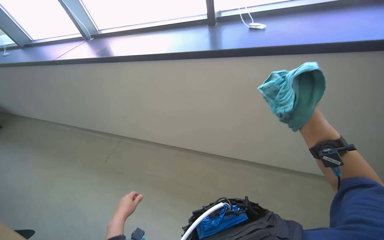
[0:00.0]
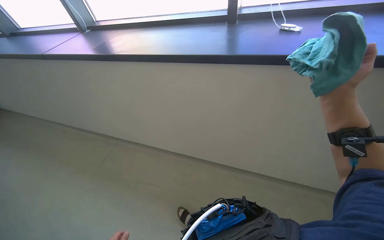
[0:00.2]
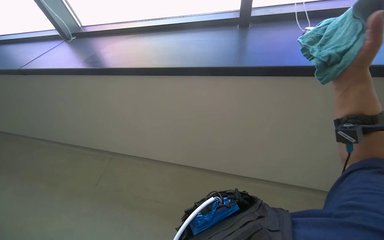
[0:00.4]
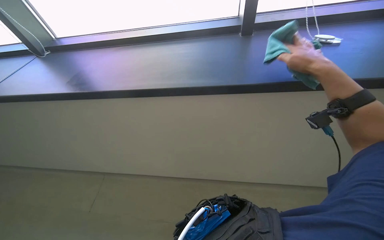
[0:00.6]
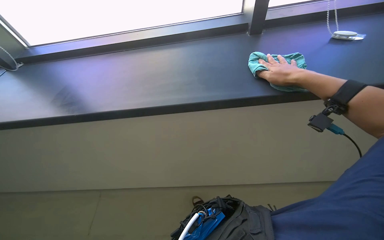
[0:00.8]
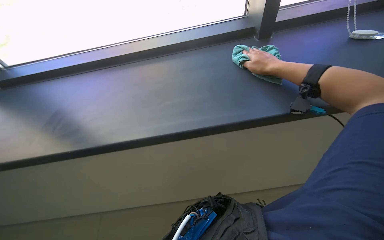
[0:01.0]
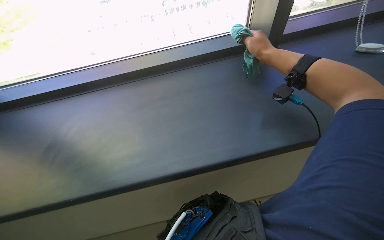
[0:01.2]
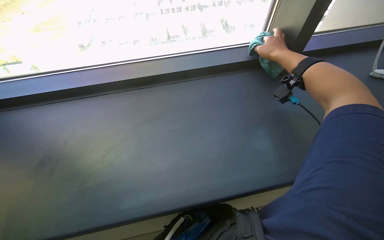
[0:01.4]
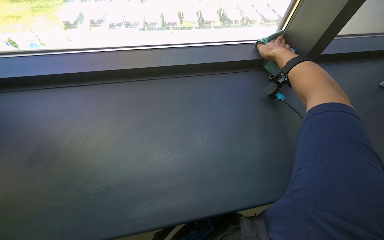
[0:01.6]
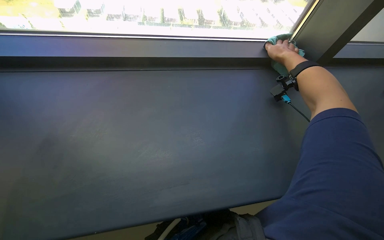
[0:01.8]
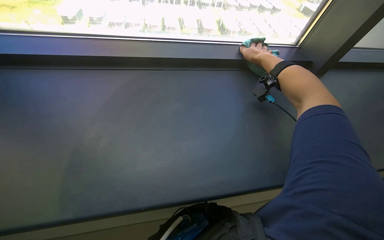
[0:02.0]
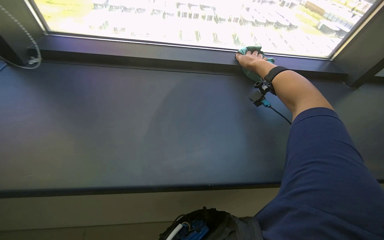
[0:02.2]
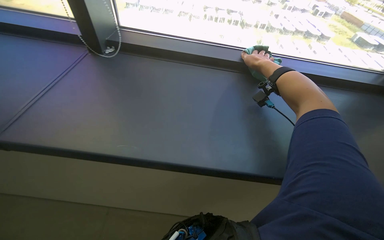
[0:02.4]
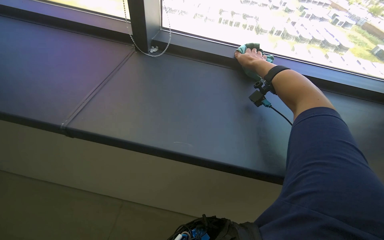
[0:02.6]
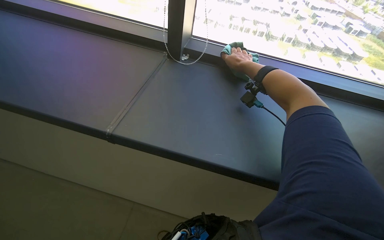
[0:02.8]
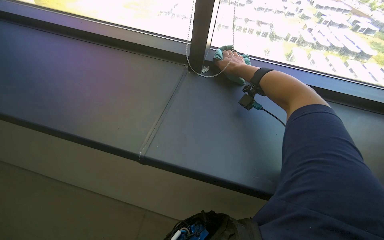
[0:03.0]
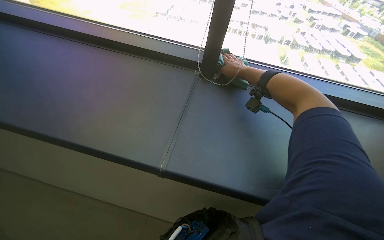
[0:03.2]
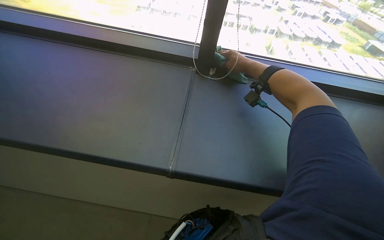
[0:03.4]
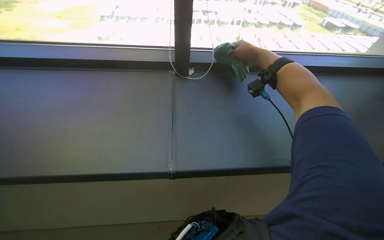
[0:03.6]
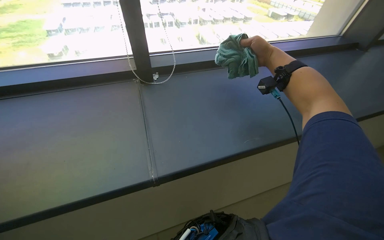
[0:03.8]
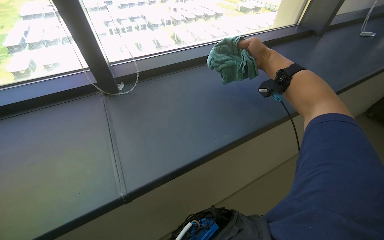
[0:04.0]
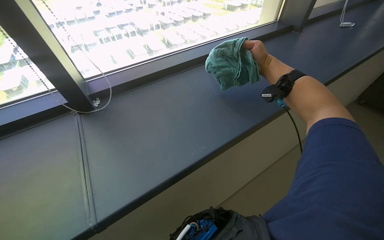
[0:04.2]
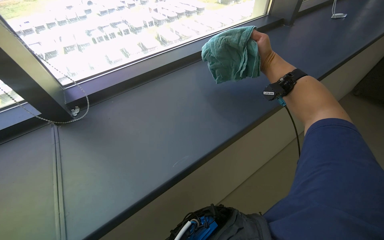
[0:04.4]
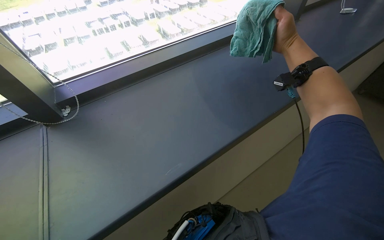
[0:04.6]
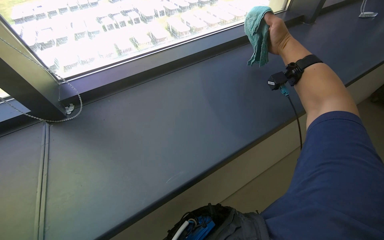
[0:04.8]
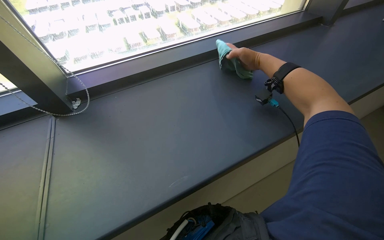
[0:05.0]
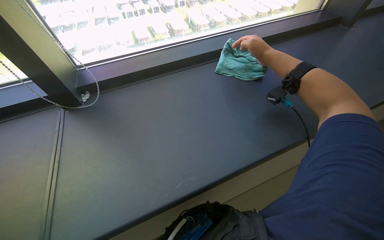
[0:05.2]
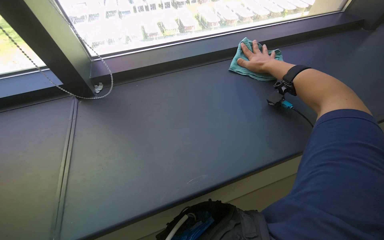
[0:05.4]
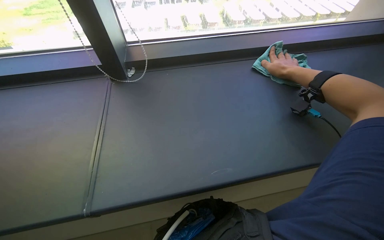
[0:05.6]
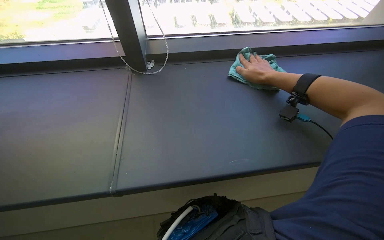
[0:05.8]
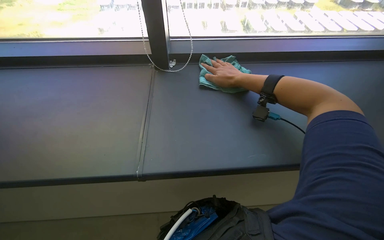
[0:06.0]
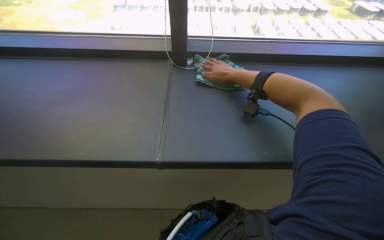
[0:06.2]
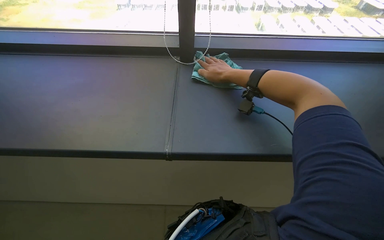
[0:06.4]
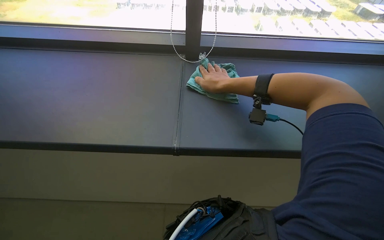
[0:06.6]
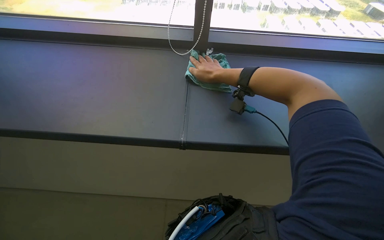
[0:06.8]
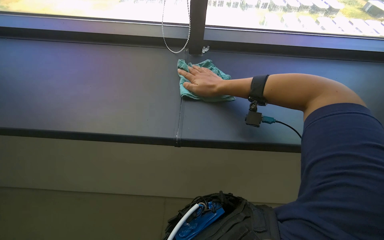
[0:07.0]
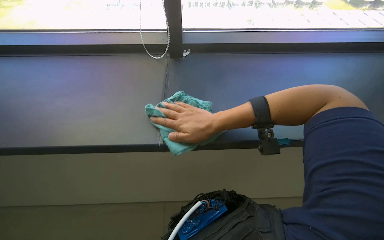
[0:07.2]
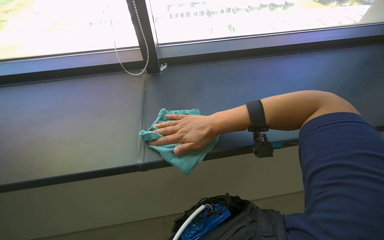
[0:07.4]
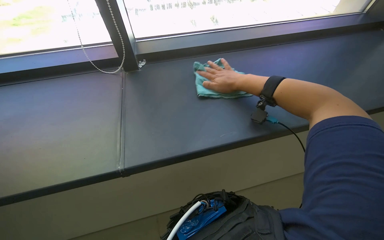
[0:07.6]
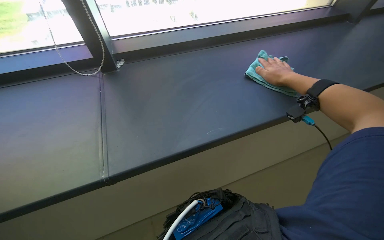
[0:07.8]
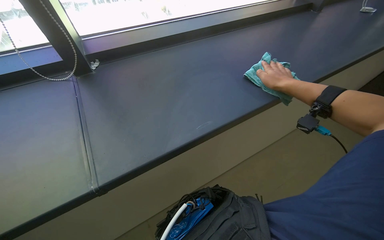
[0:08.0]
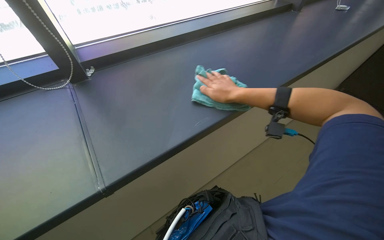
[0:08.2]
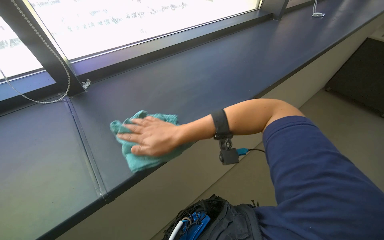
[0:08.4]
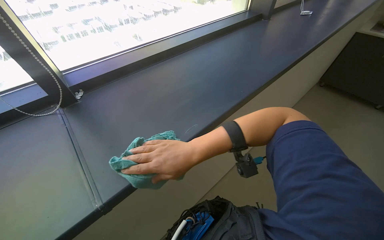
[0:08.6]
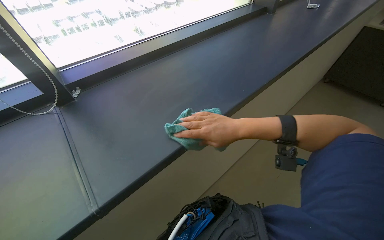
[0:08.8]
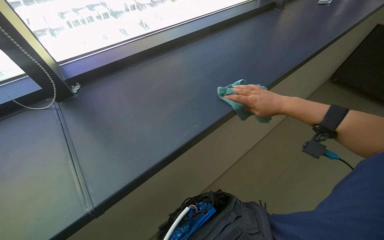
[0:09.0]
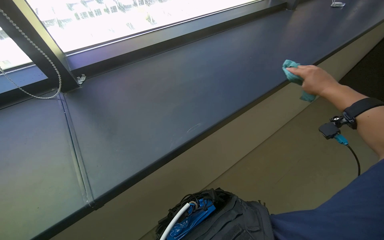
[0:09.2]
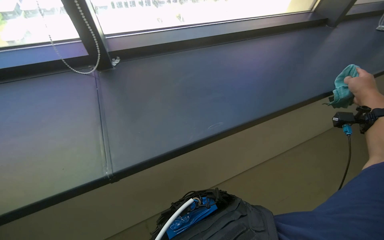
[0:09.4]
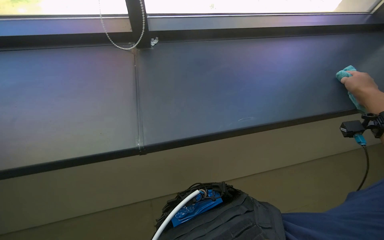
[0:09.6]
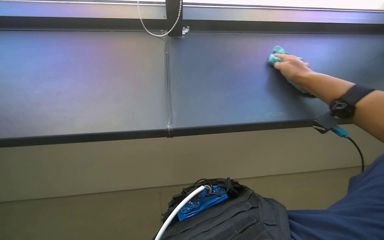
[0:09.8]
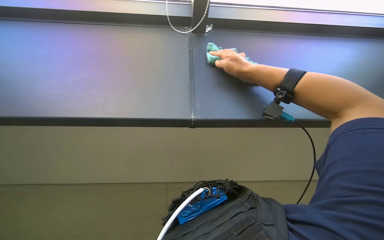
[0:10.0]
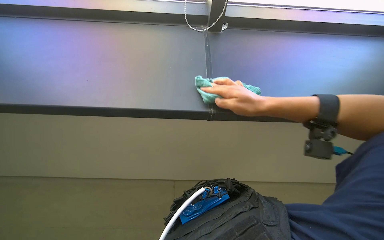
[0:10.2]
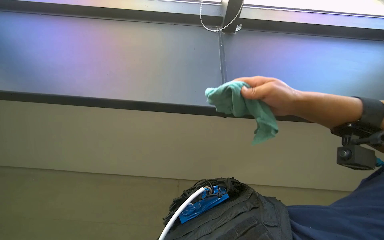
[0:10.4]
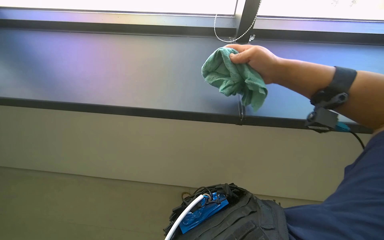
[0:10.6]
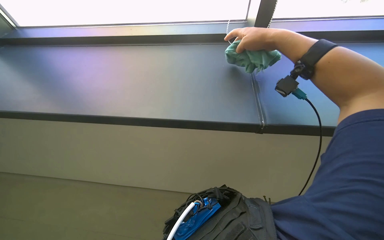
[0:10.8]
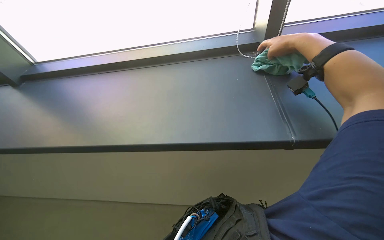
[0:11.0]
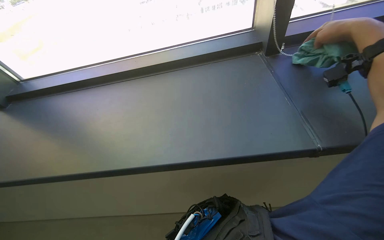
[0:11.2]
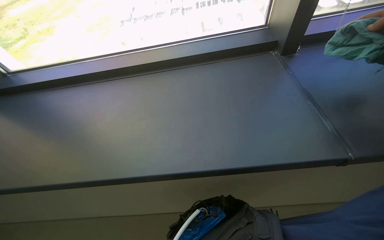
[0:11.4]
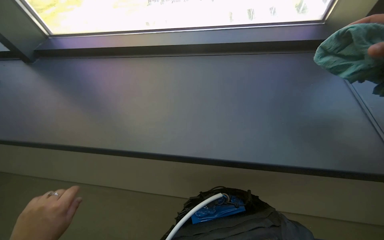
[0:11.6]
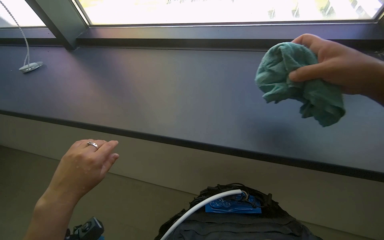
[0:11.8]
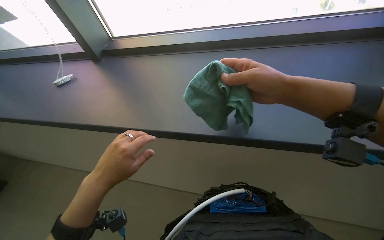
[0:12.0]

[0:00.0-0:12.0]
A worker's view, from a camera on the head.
Job: cleaning windows.
The whole recording: Wiping window sill. The worker rinses and wrings a cleaning cloth, then wipes the window sill.
0:07.6 to 0:09.0: The right hand goes left and right, about 35 cm each way, reversing 2 times.
0:09.0 to 0:10.4: The wearer's head swings about 55 degrees to the left. The view tips downward by roughly 10 degrees.

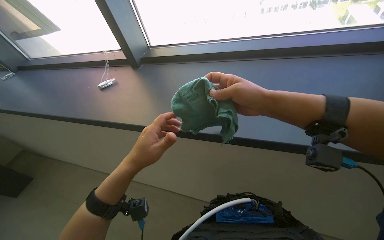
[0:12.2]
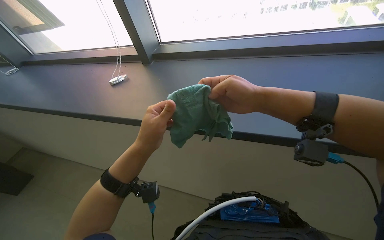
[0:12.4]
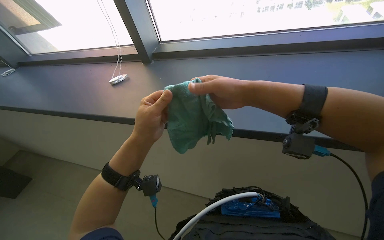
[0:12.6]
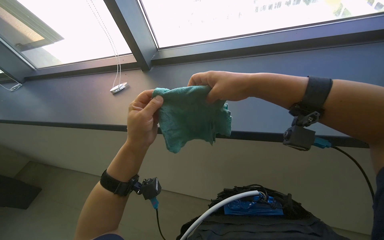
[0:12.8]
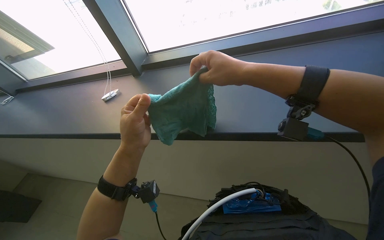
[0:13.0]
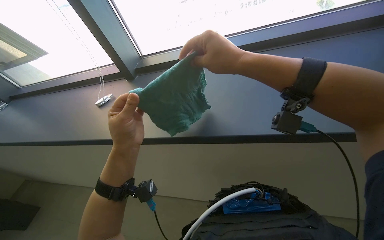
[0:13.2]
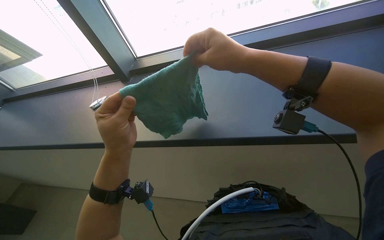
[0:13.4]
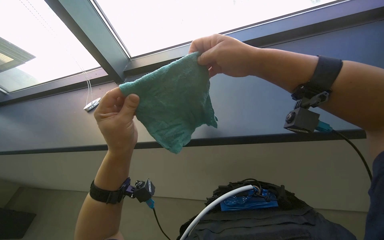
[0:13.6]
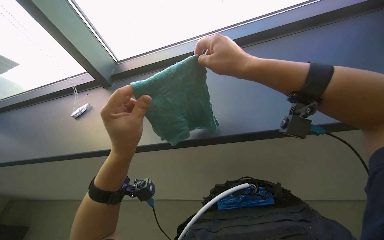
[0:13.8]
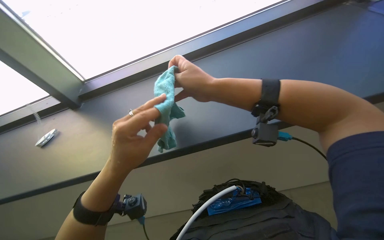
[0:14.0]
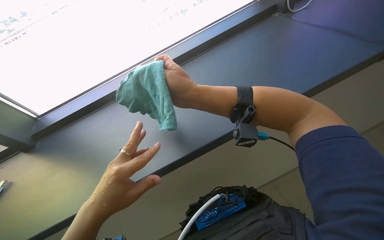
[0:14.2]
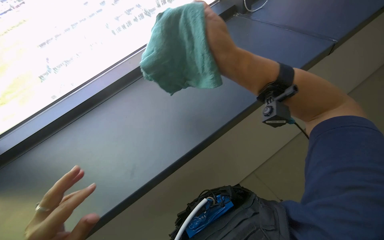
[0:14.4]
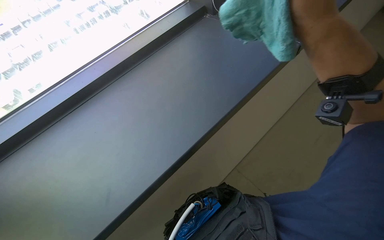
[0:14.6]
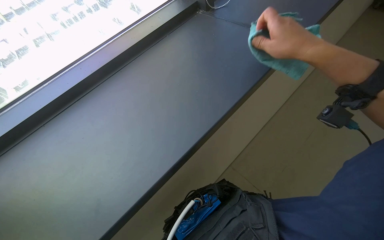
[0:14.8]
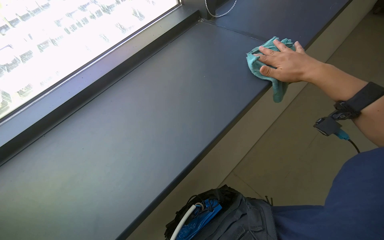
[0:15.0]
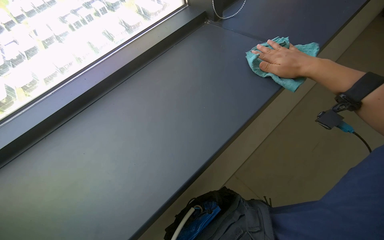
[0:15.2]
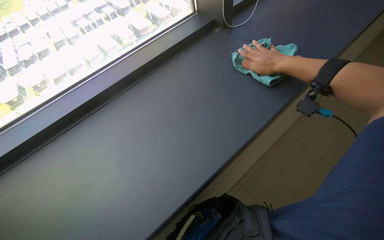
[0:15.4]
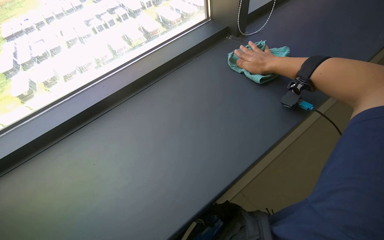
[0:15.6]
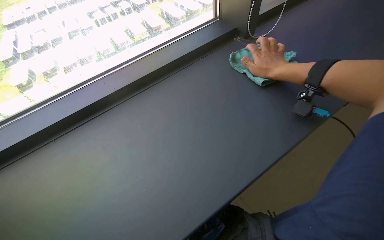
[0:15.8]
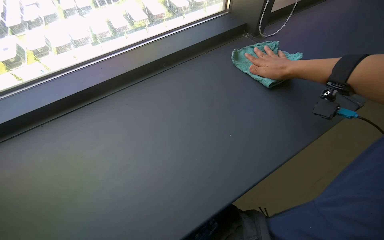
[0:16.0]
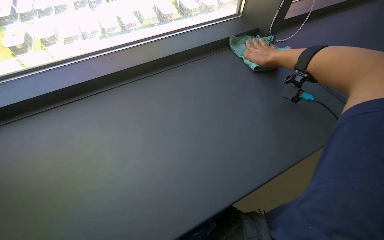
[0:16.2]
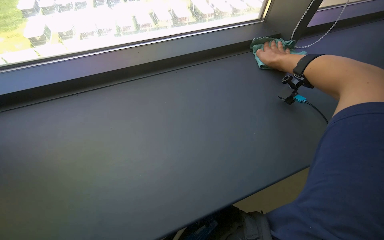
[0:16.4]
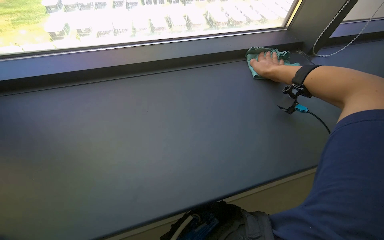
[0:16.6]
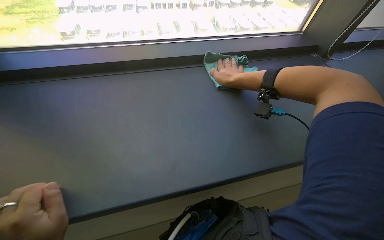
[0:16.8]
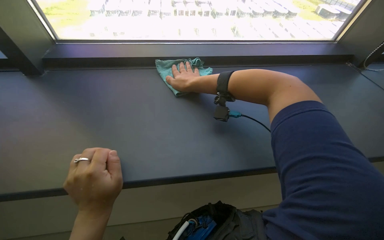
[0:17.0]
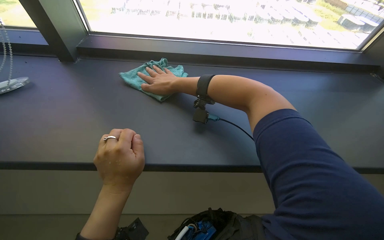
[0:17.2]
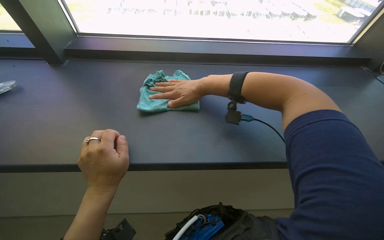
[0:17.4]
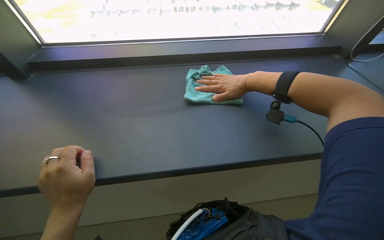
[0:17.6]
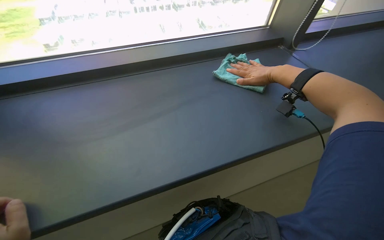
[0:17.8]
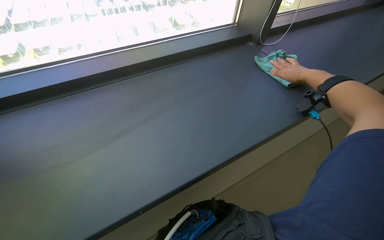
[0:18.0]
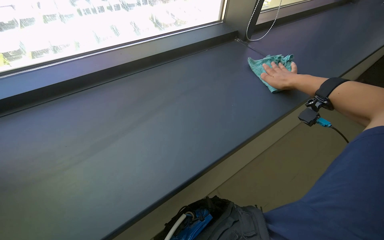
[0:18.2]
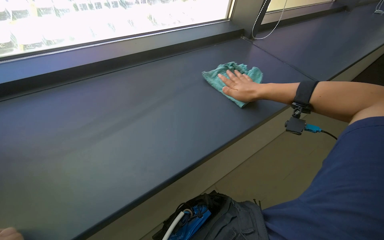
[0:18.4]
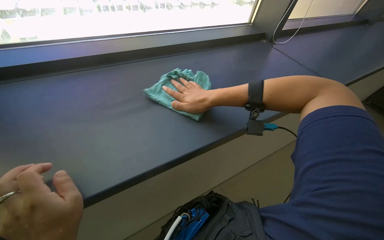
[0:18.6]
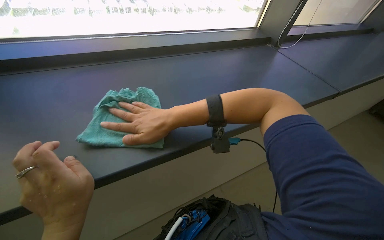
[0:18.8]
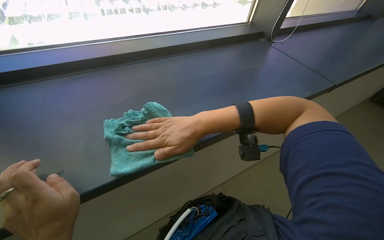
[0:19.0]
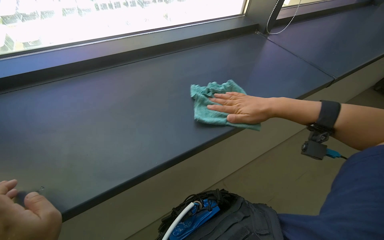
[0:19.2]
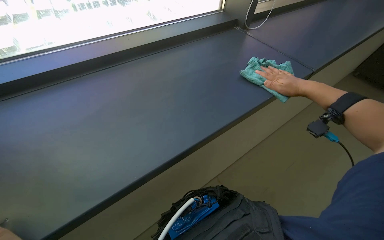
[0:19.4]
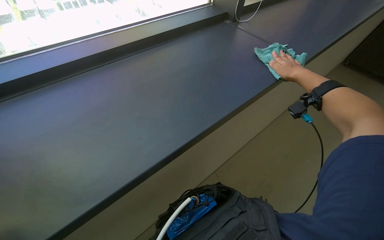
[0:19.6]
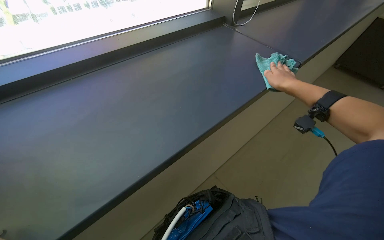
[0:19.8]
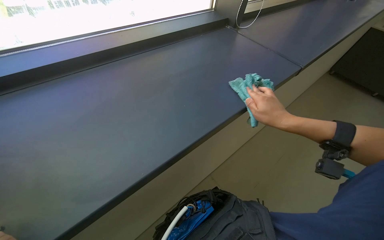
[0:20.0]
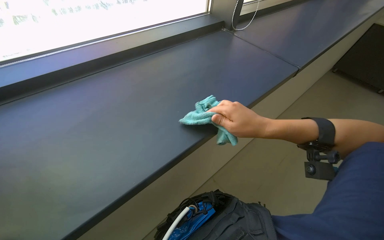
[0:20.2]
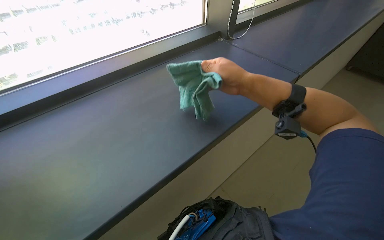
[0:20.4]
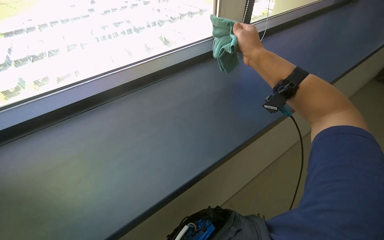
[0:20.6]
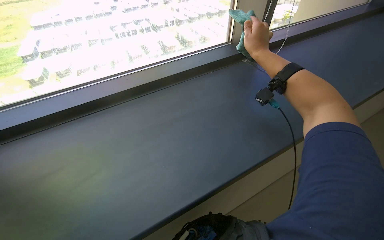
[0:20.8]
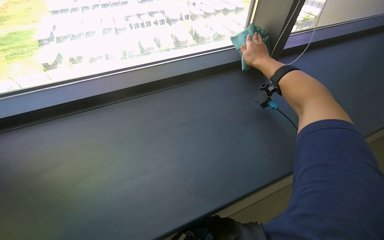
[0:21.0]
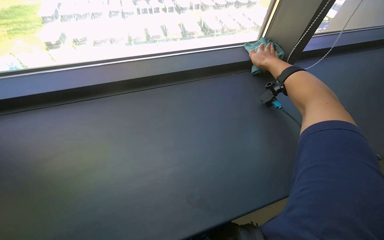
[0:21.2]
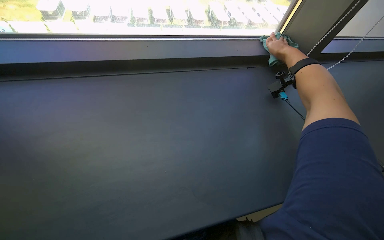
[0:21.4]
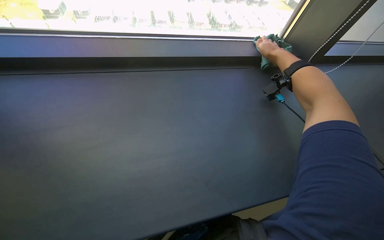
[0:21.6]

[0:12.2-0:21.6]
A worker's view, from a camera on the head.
Job: cleaning windows.
The whole recording: Wiping window sill. The worker rinses and wrings a cleaning cloth, then wipes the window sill.
0:12.2 to 0:13.8: The hands make small movements and keep their place.
0:18.4 to 0:20.0: The right hand moves left and right over some 40 cm, changing direction 2 times.
